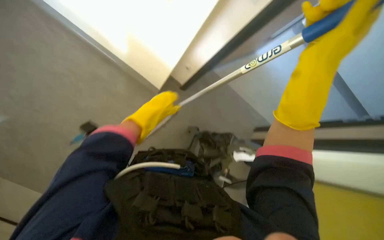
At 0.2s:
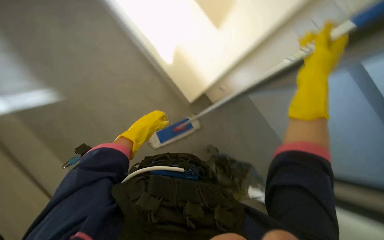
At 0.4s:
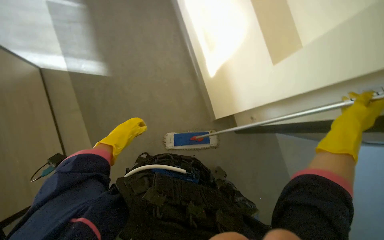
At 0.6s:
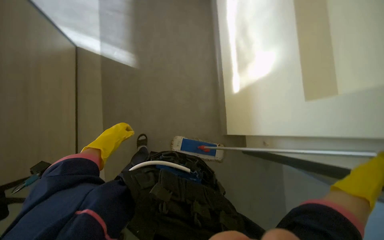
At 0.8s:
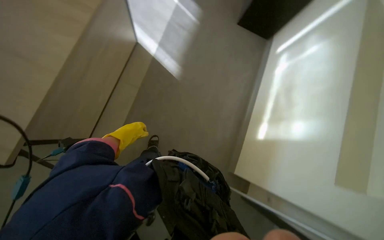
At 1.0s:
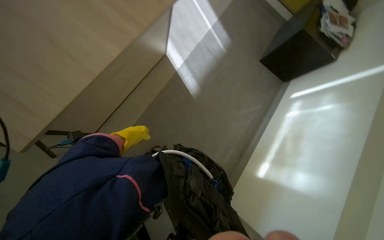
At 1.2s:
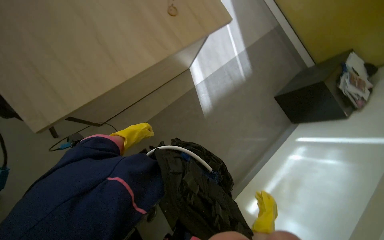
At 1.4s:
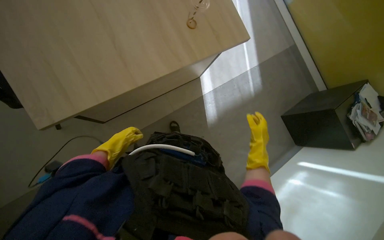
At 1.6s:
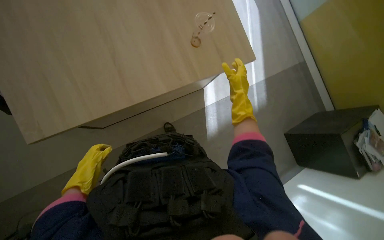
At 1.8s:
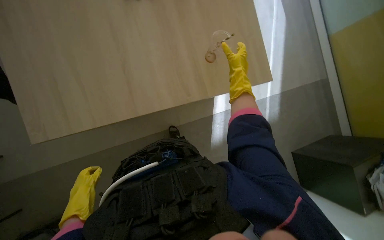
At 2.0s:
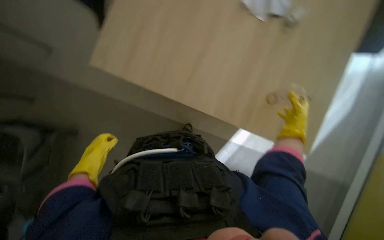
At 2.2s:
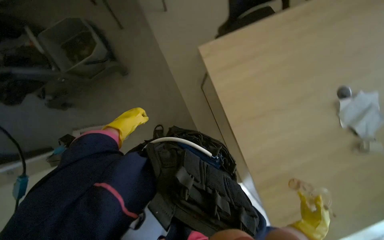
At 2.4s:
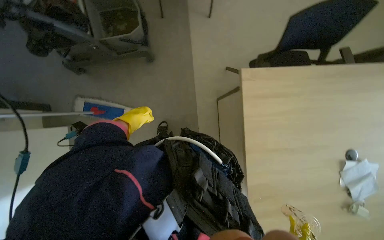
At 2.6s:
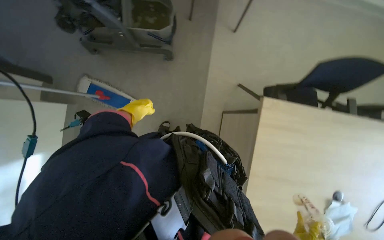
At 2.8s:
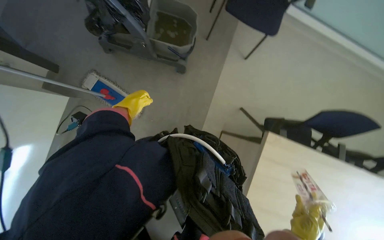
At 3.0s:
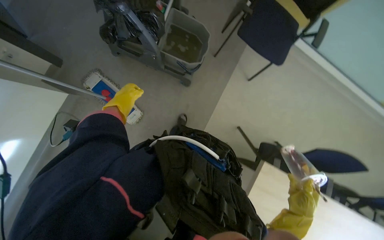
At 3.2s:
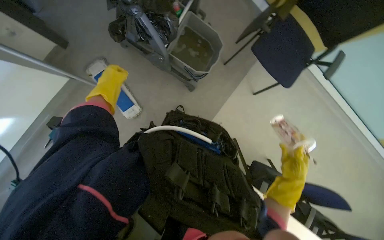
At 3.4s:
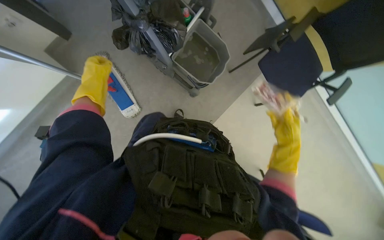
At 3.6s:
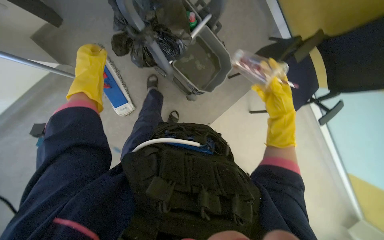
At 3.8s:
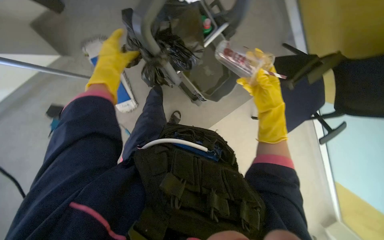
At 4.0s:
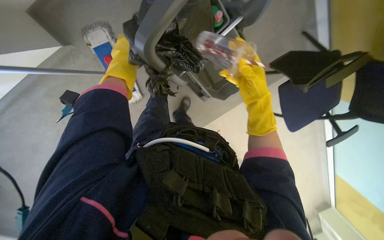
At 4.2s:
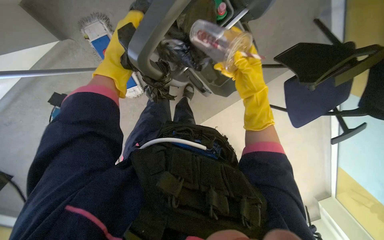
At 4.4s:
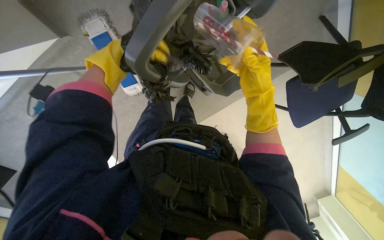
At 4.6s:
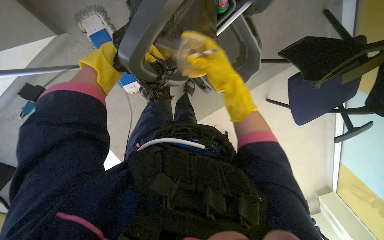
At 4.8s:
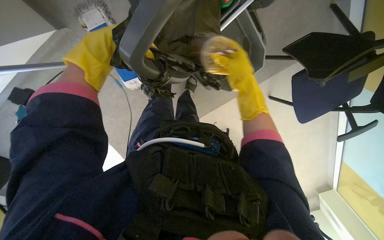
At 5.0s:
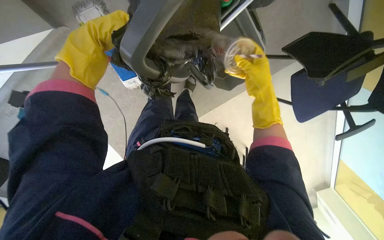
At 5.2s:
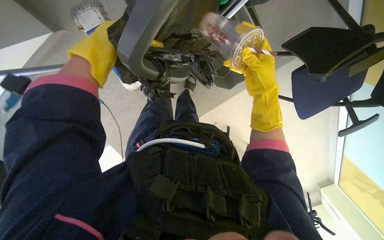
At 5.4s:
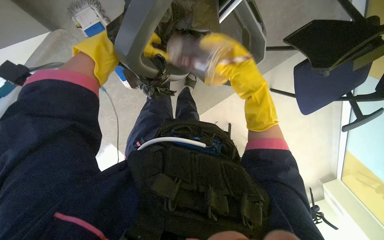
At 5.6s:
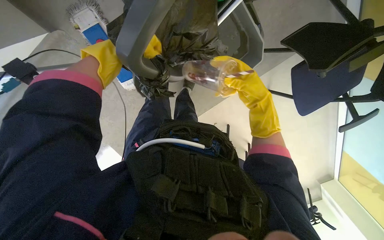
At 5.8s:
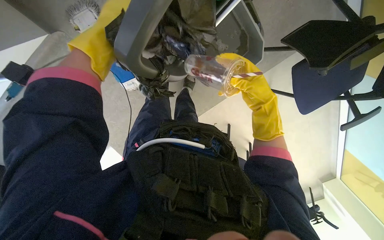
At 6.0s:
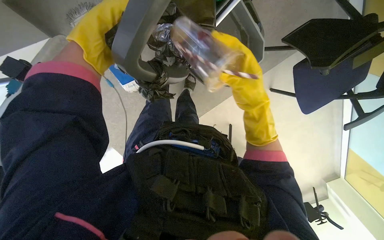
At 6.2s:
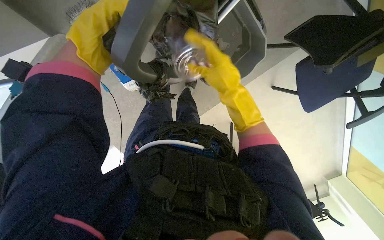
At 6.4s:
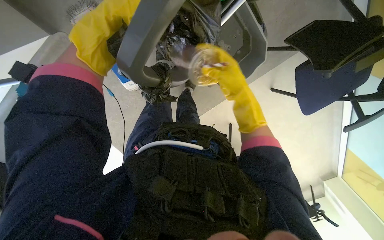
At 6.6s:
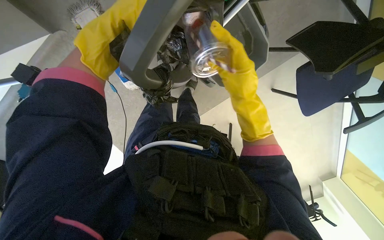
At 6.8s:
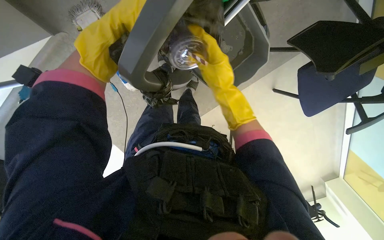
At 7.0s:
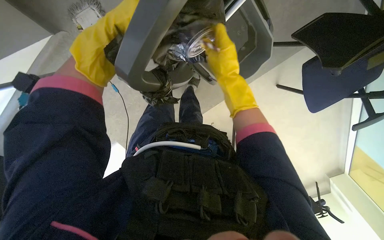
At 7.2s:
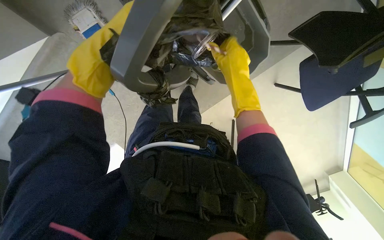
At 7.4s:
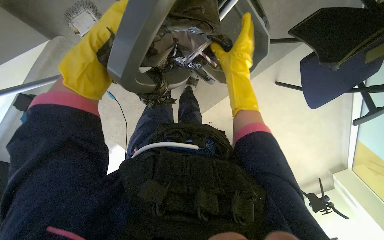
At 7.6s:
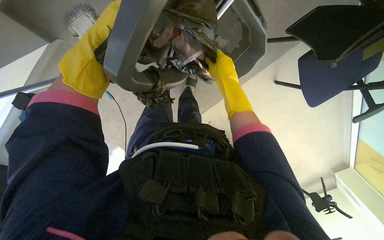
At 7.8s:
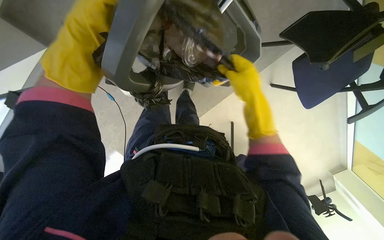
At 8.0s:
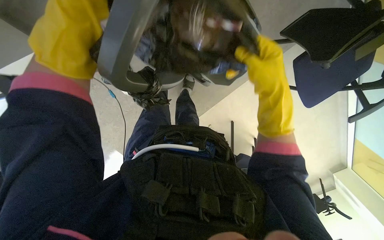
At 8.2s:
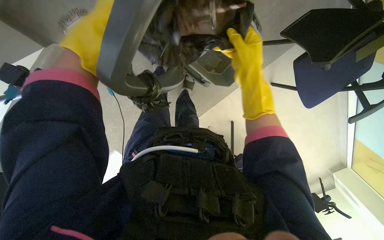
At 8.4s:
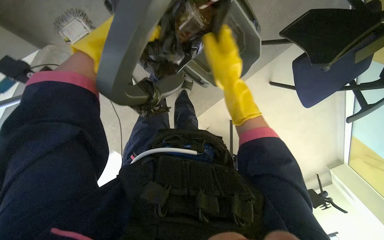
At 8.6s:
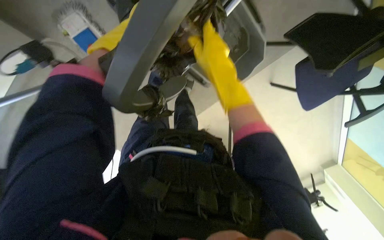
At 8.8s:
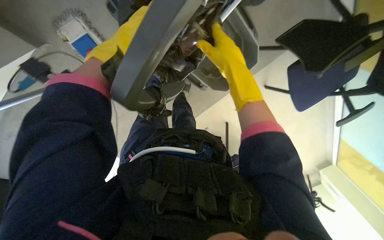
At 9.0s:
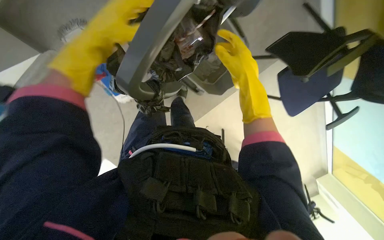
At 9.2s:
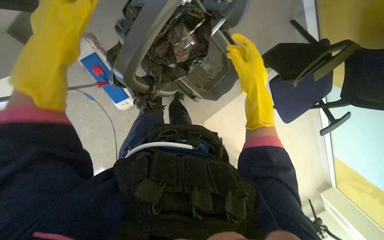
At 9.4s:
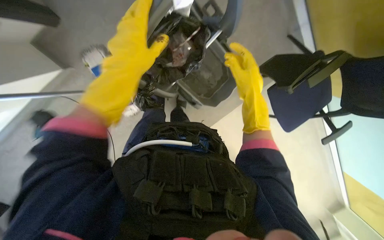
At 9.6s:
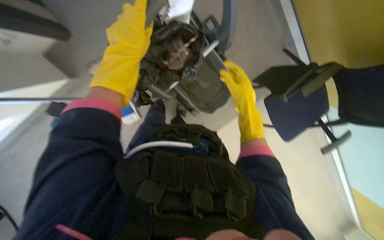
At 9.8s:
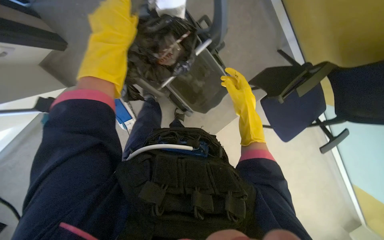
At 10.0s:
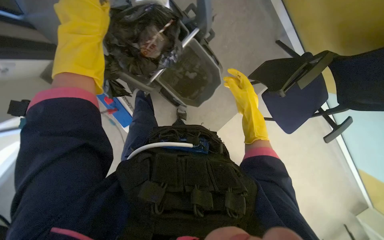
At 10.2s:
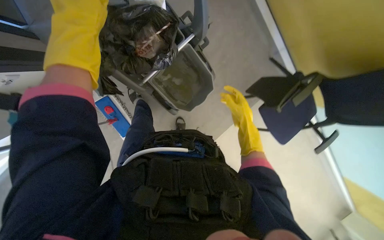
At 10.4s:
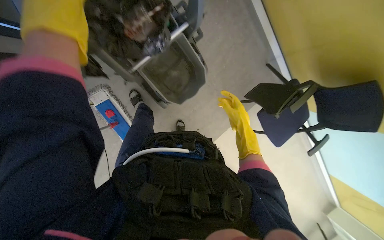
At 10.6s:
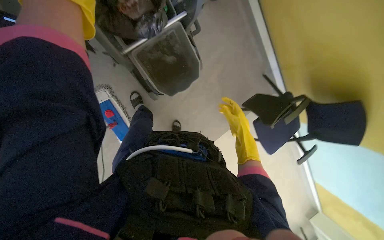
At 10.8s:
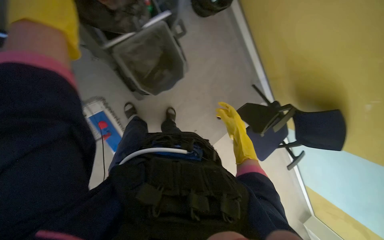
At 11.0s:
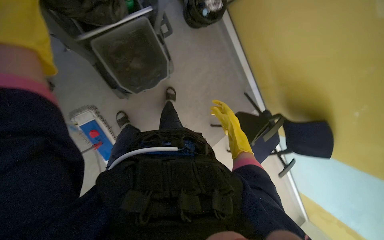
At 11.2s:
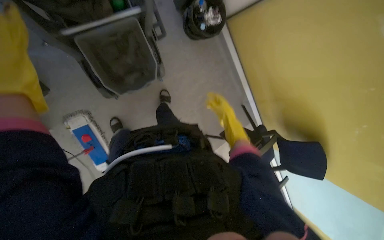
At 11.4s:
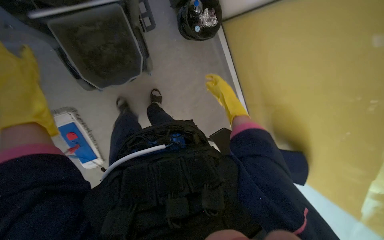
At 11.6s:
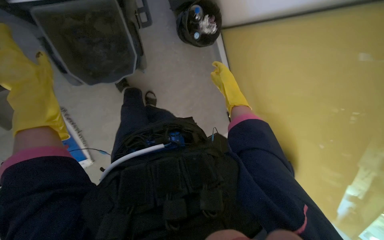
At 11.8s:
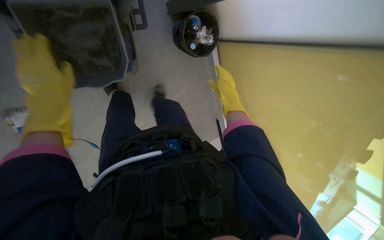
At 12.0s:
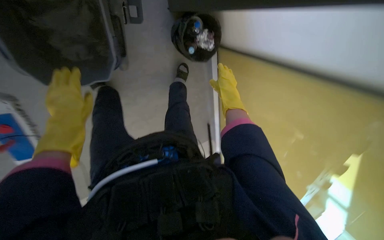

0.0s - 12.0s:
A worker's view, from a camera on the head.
Job: managing trash.
The whole recording: Collecting trash and relining bins. The worker collects trash from the floor and table, empties it into a bin, removes the full bag, and places a new liner in the bin.
0.0s - 1.6s: The head turns to the left by about 75 degrees. The view tips upward by approximately 20 degrees.
1.6s - 3.0s: The head travels roughly 50 cm. The scene rotates clockwise by roughly 65 degrees.
3.0s - 4.4s: Everything in view rotates about 25 degrees clockwise. The right hand goes about 70 cm up the picture, while the left hand goes about 25 cm nearer to the camera and to the right.
4.4s - 7.6s: The hands stay close to where they were, moving slightly.
7.6s - 9.0s: The right hand swings left and right, approximately 10 cm each way, with 2 reversals, while the left hand is displaced up the picture by roughly 10 cm, and reaches some 10 cm nearer to the camera, then returns.
9.0s - 10.4s: The camera pitches upward, by some 20 degrees. The right hand travels down the picture and farther from the camera by approximately 15 cm.
10.4s - 12.0s: The wearer looks roughly 15 degrees further upward. The right hand is displaced up the picture by roughly 20 cm.

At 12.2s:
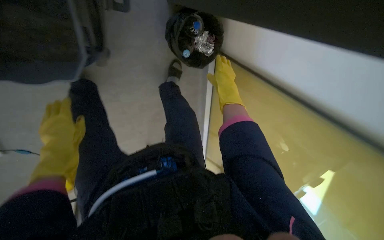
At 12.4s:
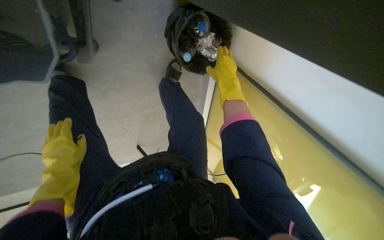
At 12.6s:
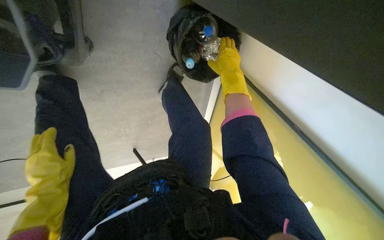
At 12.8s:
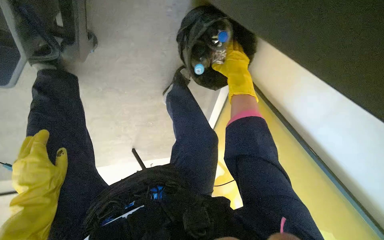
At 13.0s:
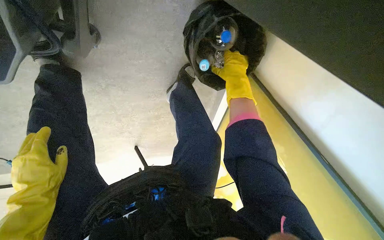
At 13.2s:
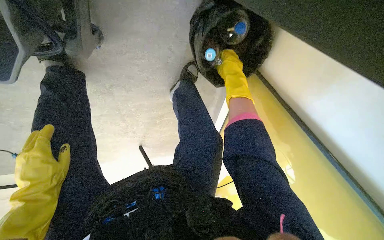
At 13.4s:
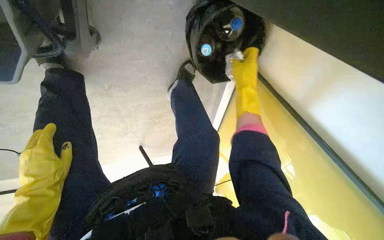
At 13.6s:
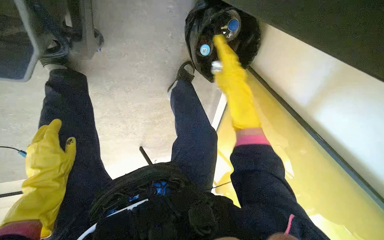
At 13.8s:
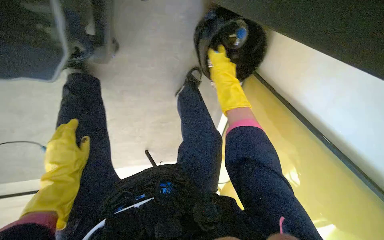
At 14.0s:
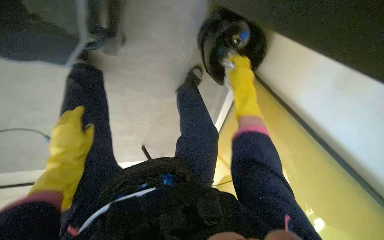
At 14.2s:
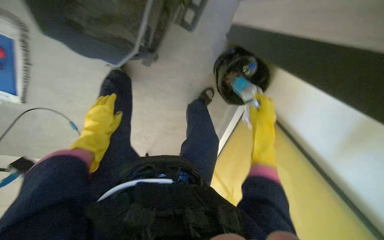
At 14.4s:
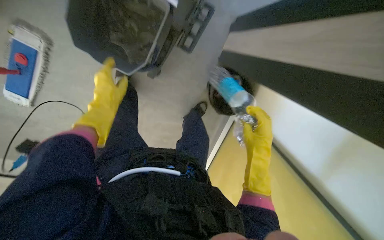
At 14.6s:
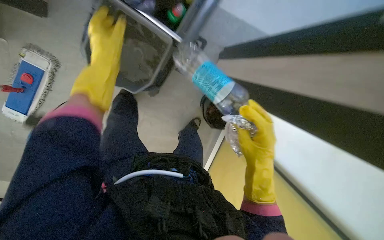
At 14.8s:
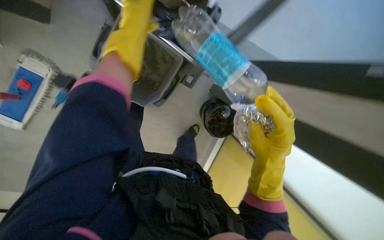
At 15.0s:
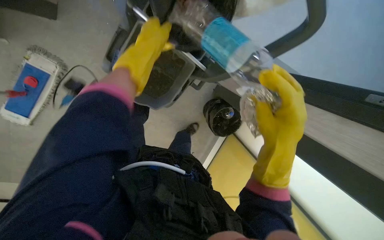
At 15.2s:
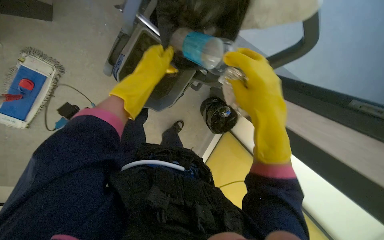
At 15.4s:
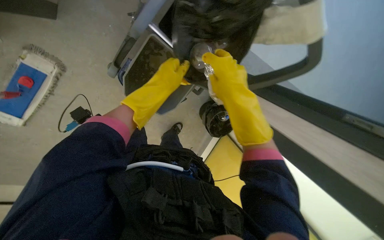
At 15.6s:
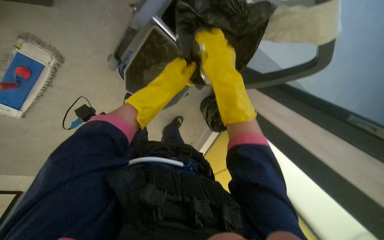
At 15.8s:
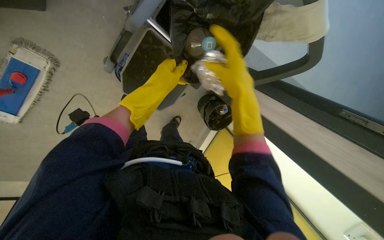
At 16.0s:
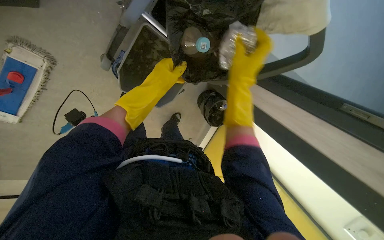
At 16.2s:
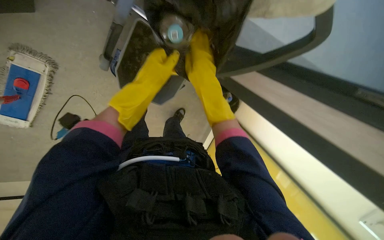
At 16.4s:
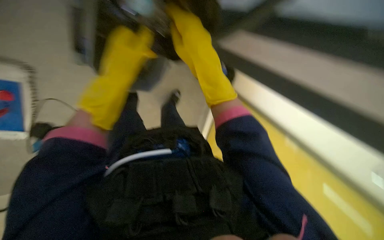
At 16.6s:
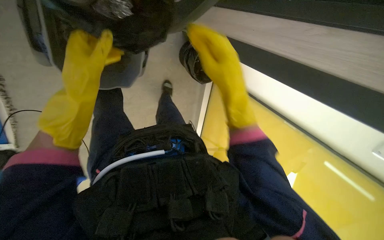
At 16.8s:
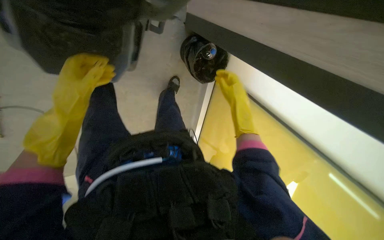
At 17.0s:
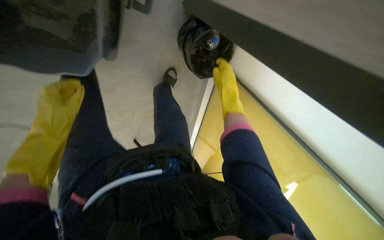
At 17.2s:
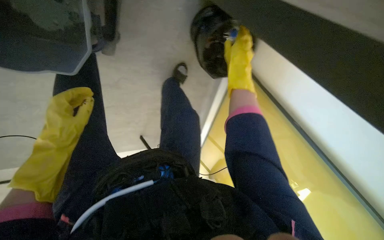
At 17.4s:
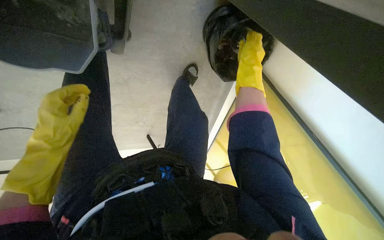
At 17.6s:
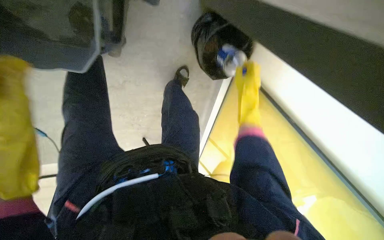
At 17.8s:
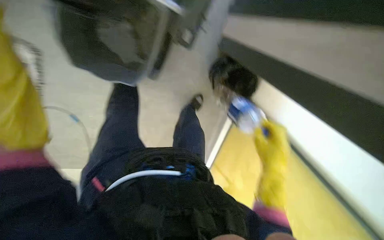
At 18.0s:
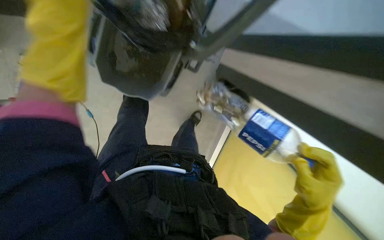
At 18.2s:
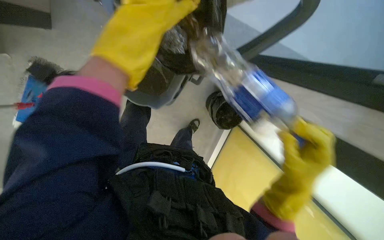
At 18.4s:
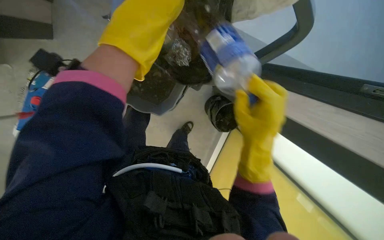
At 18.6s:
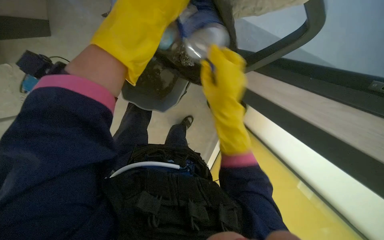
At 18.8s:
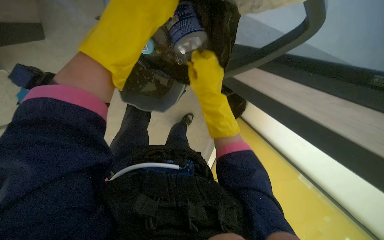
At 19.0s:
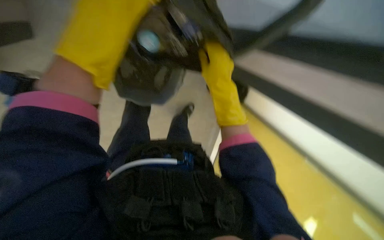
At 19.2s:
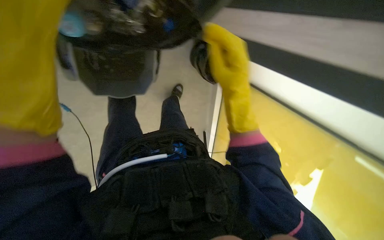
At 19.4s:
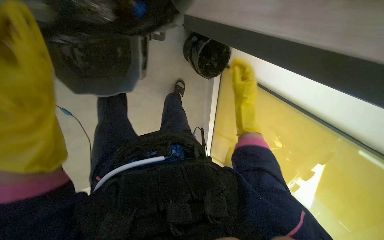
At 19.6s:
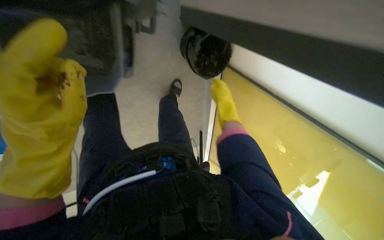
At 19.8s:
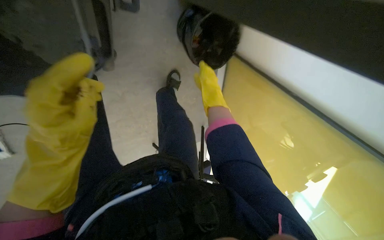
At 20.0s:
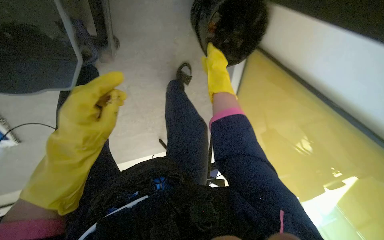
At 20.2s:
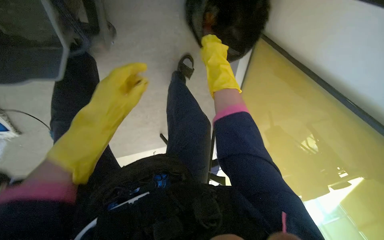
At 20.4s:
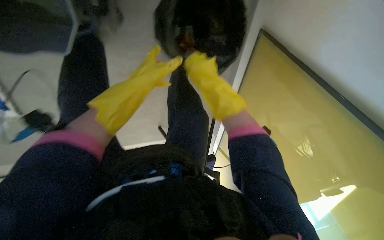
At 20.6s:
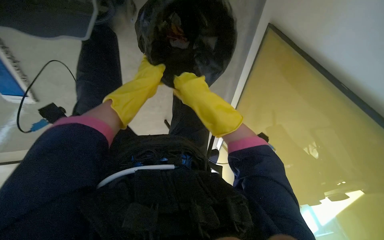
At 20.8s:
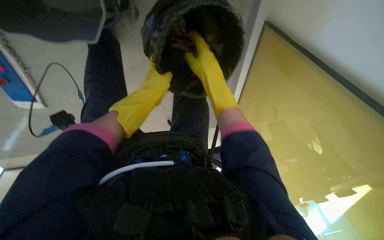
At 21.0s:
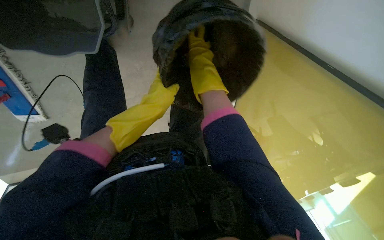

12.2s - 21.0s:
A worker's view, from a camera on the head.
Job: managing trash.
The whole recording: Collecting trash and relining bins. The worker collects trash from the floor and table, empties it into a bin, removes the full bag, and places a new liner in the bin.
13.6s - 15.2s: The view tips upward by approximately 20 degrees. The right hand goes about 40 cm nearer to the camera, and goes down the picture and returns, roughly 10 cm each way. Meanwhile the left hand moves to the right and up the picture, approximately 25 cm.
15.2s - 16.6s: The camera pitches downward, by roughly 20 degrees.
16.6s - 18.0s: The right hand is displaced down the picture and to the right by some 35 cm.
18.0s - 19.6s: The right hand heads farther from the camera and up the picture, covering some 35 cm.
19.6s - 21.0s: The right hand goes roughly 15 cm up the picture.
